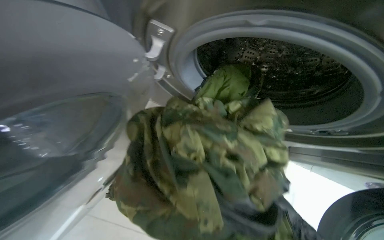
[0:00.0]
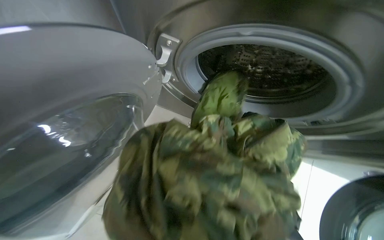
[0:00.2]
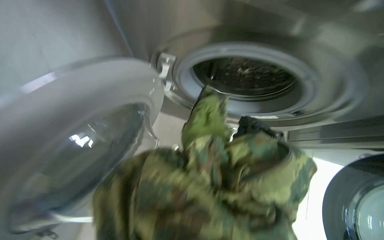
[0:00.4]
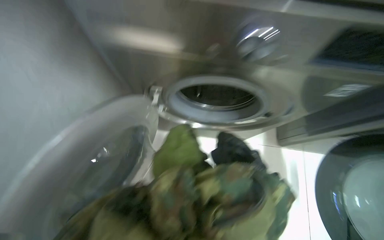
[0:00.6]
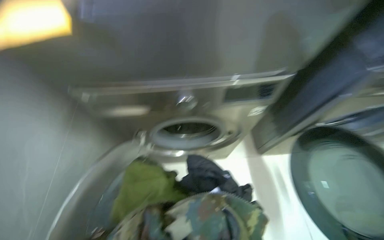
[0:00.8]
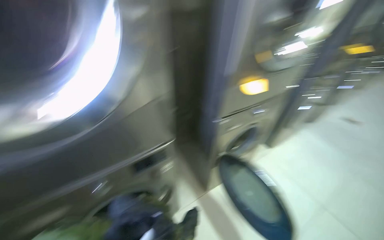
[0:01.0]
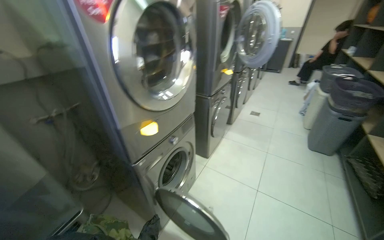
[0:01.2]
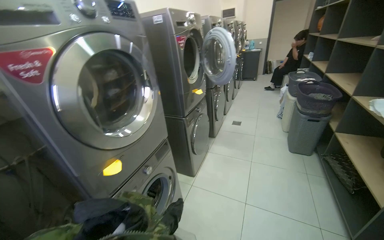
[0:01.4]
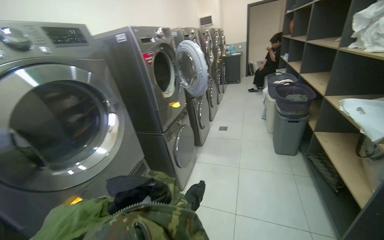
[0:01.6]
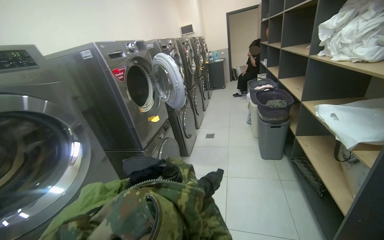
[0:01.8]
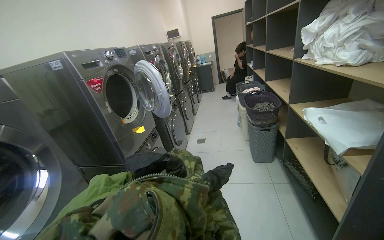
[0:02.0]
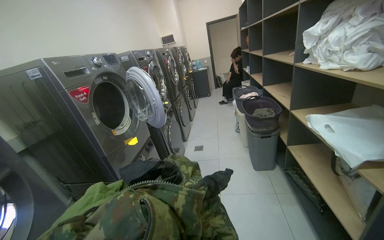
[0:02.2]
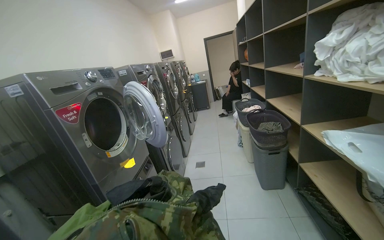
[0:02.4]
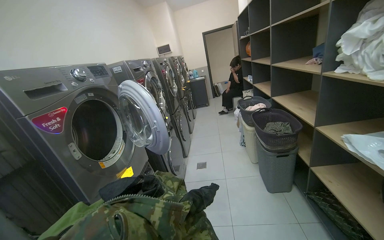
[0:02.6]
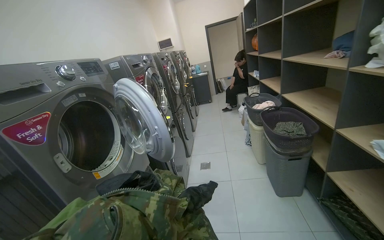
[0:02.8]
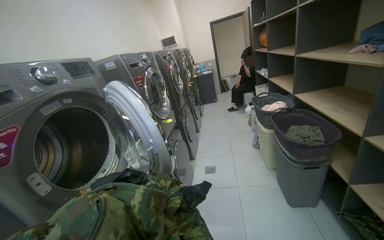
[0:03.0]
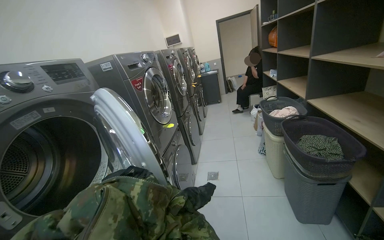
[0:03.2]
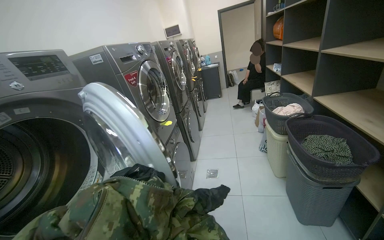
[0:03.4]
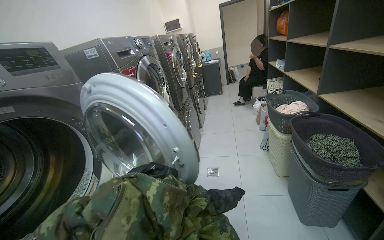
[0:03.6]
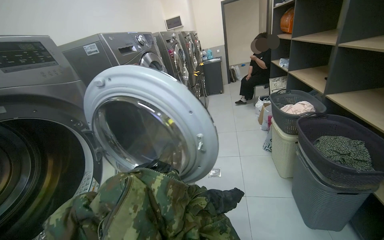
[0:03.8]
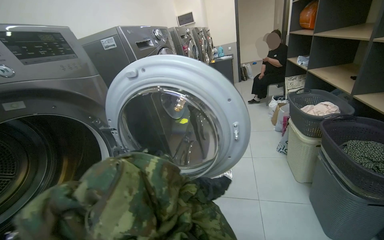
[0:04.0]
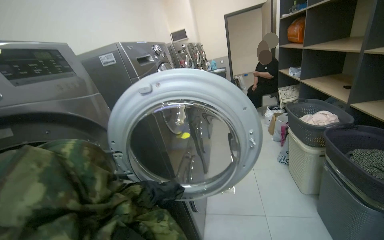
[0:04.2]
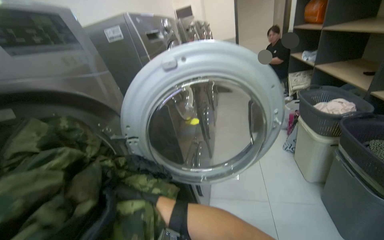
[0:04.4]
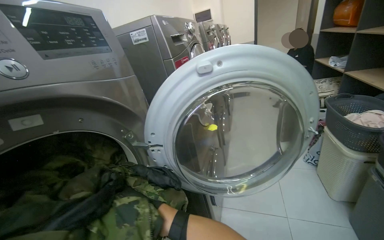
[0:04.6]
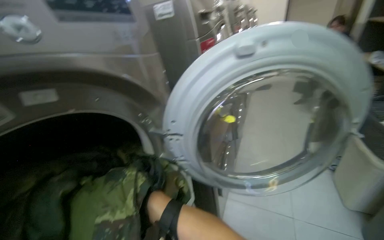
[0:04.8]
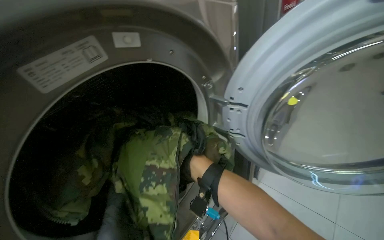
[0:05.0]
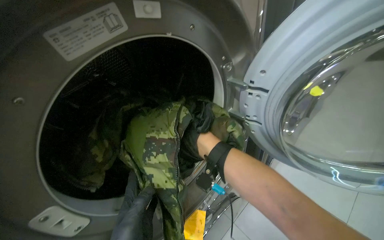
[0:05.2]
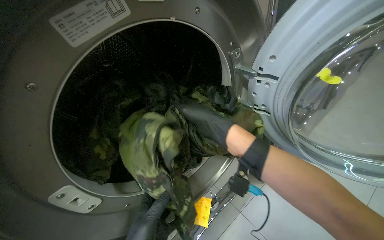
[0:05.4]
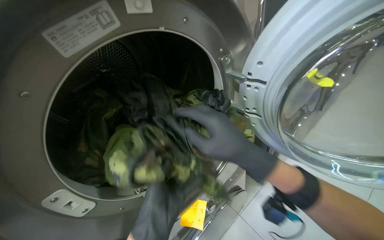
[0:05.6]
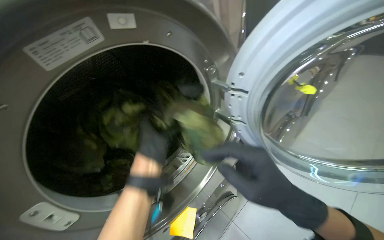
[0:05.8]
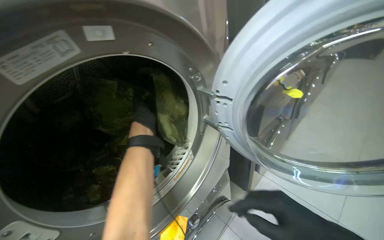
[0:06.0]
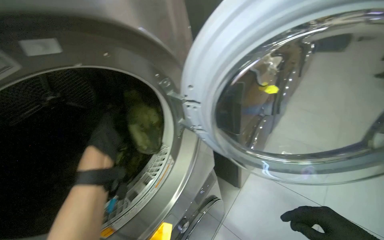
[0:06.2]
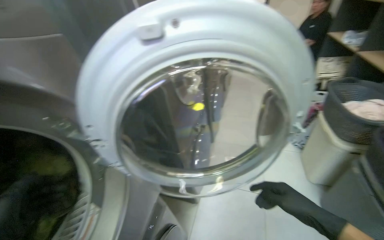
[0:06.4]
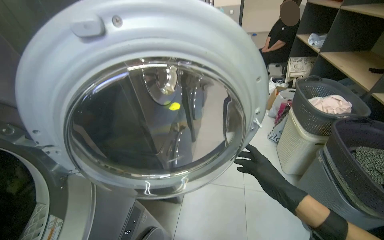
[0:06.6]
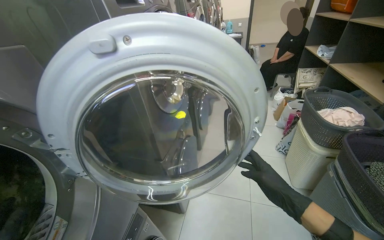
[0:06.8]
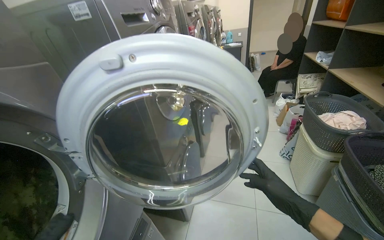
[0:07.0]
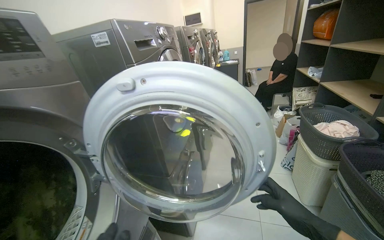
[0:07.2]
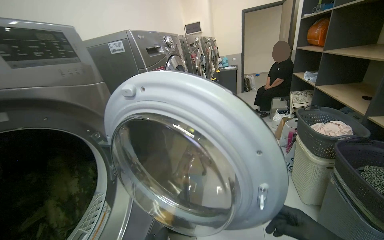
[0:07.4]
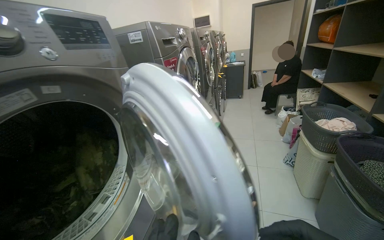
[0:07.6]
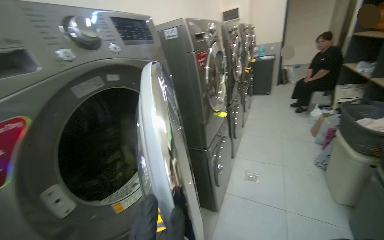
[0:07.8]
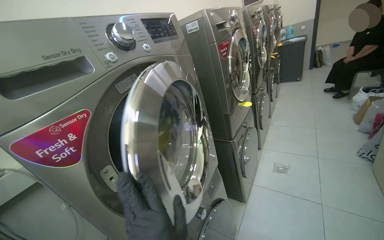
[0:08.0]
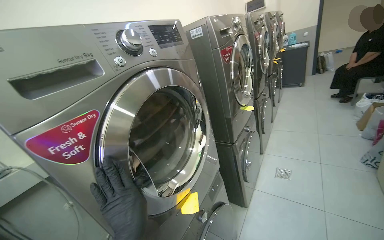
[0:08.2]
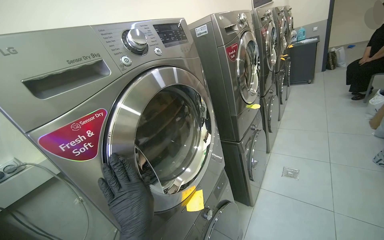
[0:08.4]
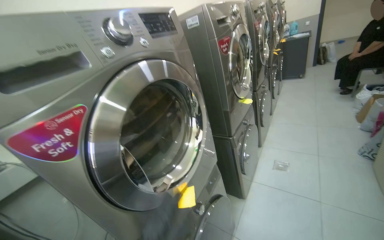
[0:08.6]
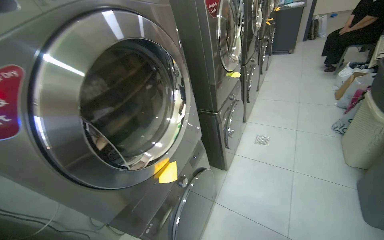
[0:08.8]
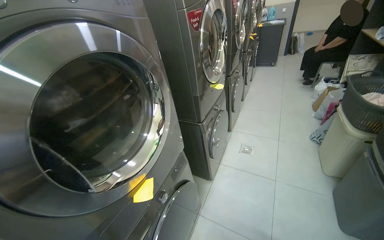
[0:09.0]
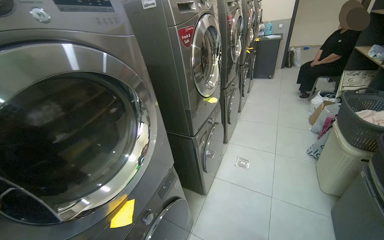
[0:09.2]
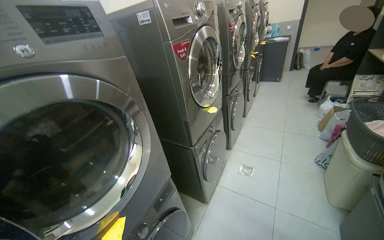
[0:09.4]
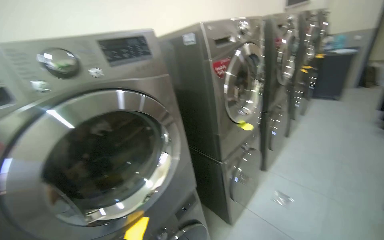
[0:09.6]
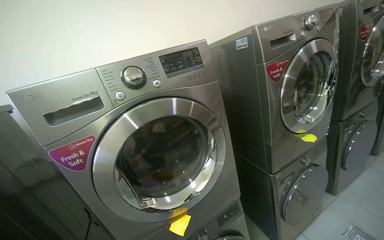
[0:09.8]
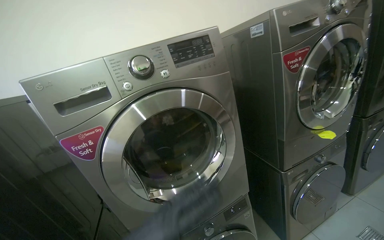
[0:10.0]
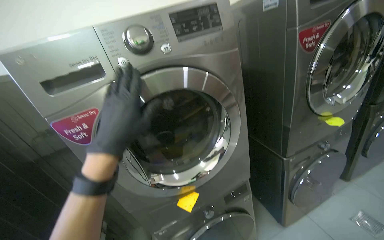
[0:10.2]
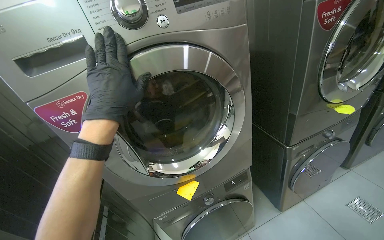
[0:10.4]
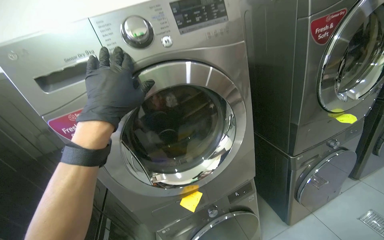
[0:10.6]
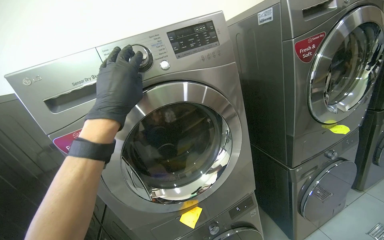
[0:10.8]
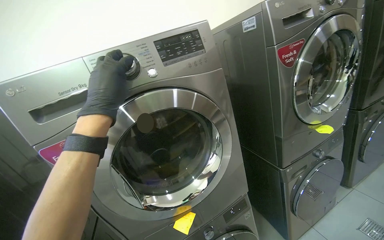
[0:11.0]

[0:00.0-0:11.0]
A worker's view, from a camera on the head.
Job: managing laundry.
The whole recording: Loading laundry into washing machines. The worker loads clothes into washing machines and sets the wash cycle.
0:00.0 to 0:01.6: The camera travels some 90 cm. The wearer looks some 80 degrees further to the right. The view tilts roughly 45 degrees upward.
0:01.6 to 0:03.2: The head travels some 90 cm.
0:03.2 to 0:04.8: The camera is carried roughly 50 cm.
0:04.8 to 0:06.2: The view swings about 15 degrees to the left.
0:06.2 to 0:07.8: The camera pitches upward, by about 20 degrees.
0:09.4 to 0:11.0: The camera sweeps to the left, by roughly 35 degrees.

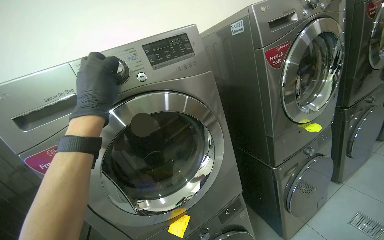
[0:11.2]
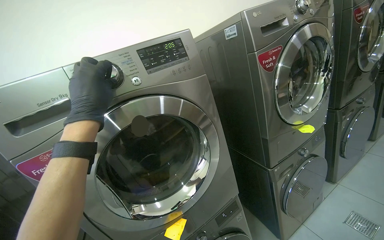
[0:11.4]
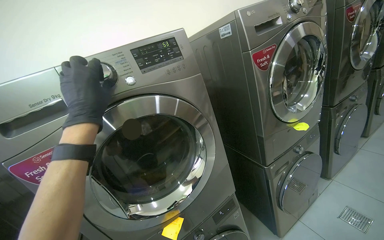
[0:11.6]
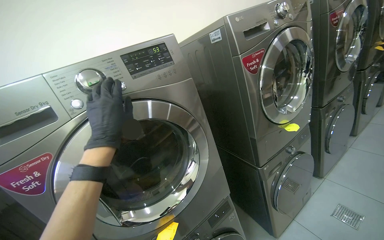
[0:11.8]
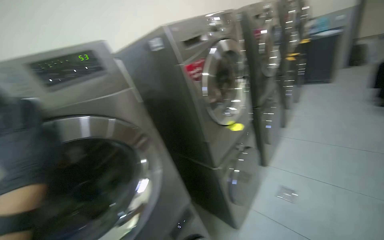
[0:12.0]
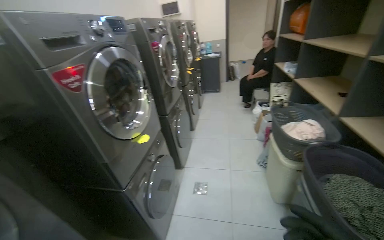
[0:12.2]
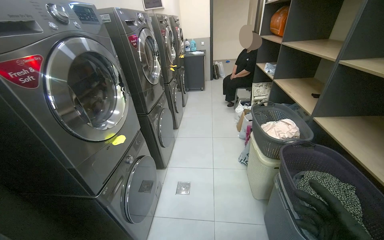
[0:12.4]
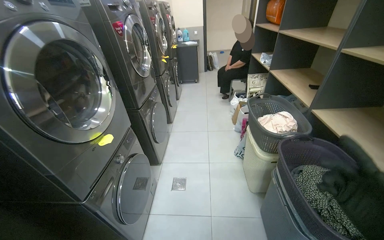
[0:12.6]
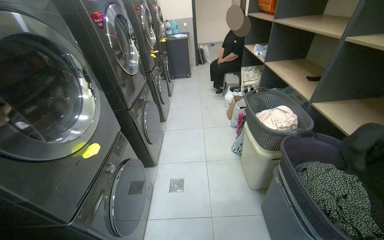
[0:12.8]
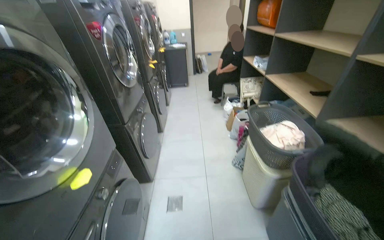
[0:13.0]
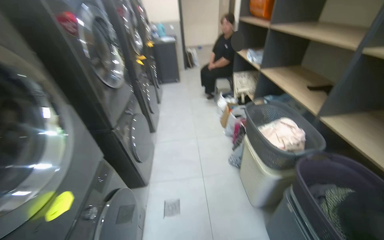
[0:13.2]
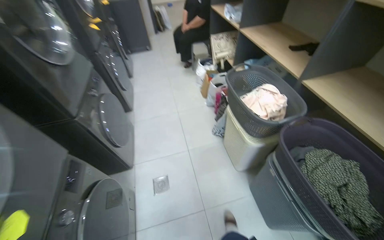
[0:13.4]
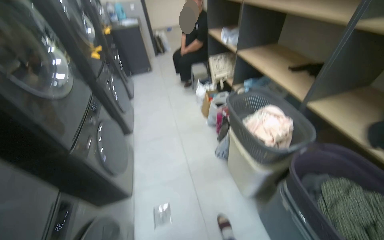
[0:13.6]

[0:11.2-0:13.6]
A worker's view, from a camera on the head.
Job: managing laundry.
The whole recording: Loading laundry into washing machines. The worker loads clothes into washing machines and sets the wash cycle.
0:11.2 to 0:12.4: The head turns to the right by some 60 degrees.
0:12.4 to 0:13.6: The wearer moves roughly 50 cm. The head turns to the right by about 20 degrees.

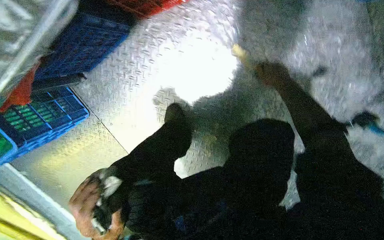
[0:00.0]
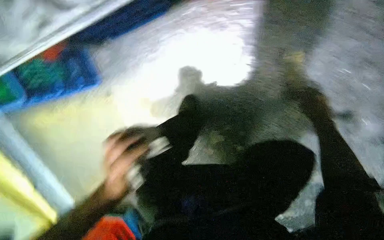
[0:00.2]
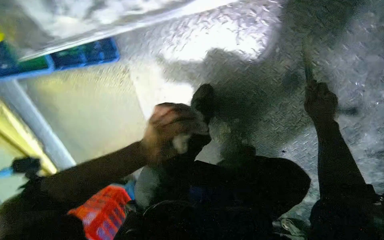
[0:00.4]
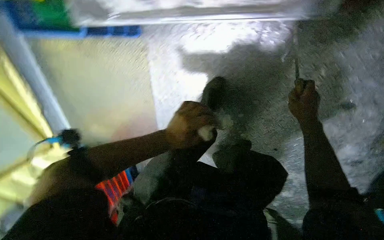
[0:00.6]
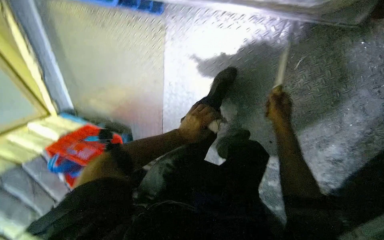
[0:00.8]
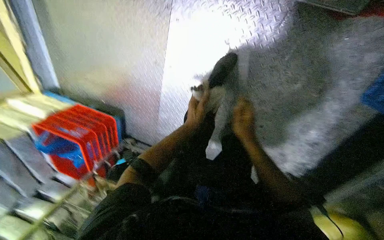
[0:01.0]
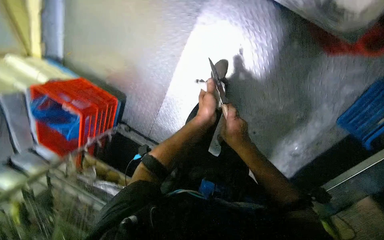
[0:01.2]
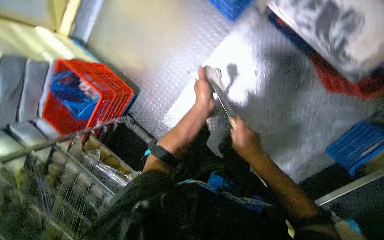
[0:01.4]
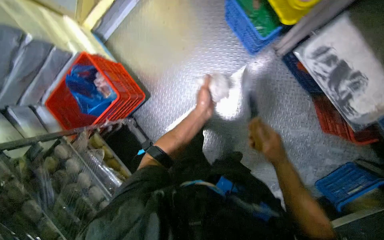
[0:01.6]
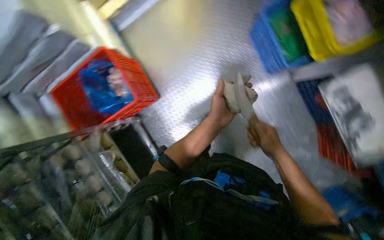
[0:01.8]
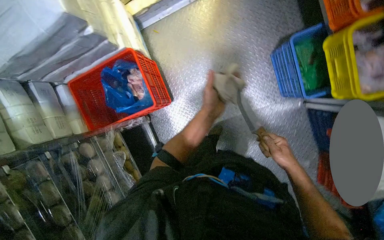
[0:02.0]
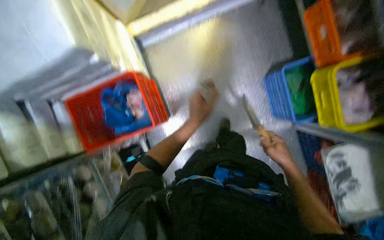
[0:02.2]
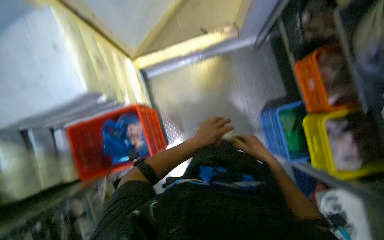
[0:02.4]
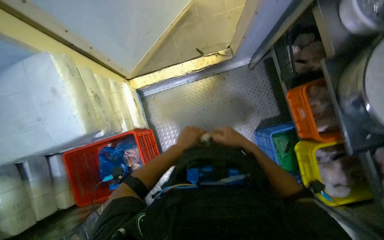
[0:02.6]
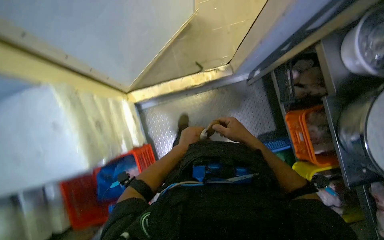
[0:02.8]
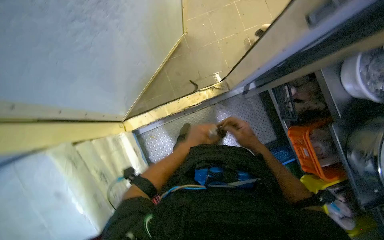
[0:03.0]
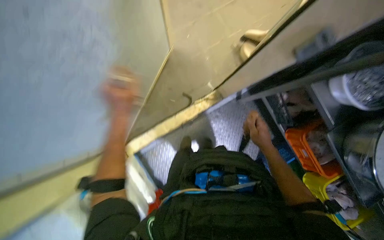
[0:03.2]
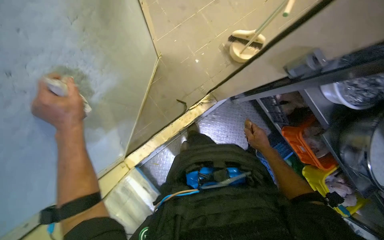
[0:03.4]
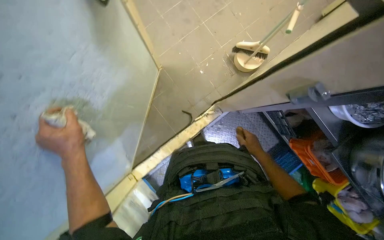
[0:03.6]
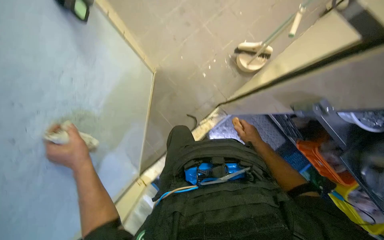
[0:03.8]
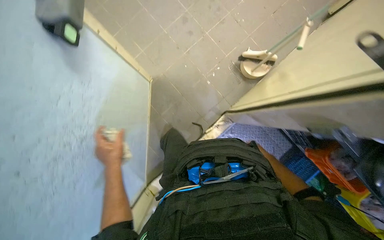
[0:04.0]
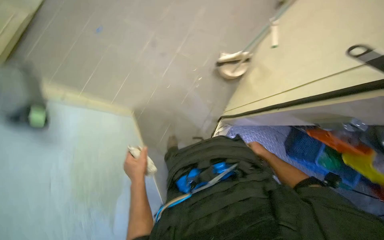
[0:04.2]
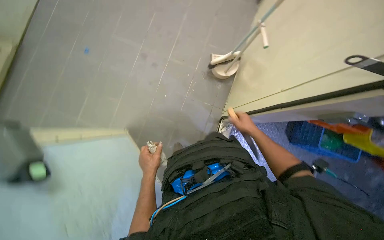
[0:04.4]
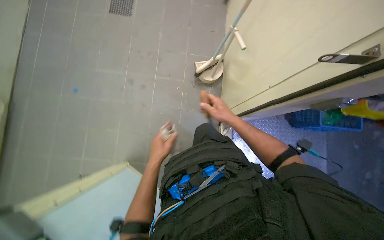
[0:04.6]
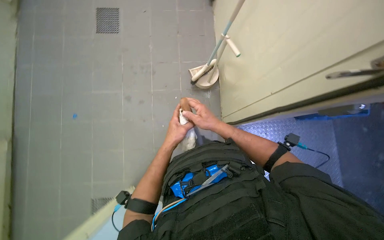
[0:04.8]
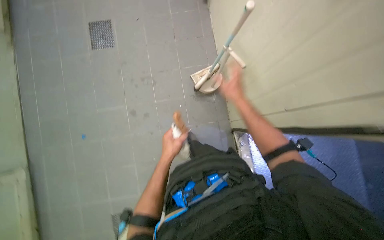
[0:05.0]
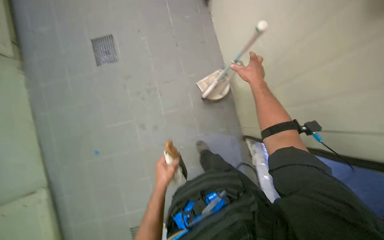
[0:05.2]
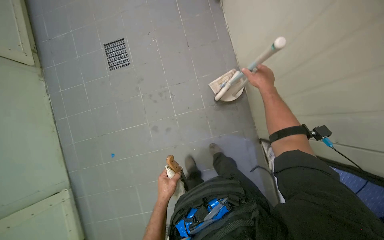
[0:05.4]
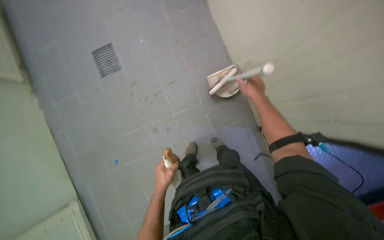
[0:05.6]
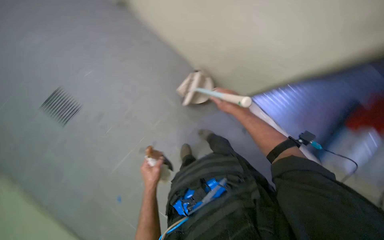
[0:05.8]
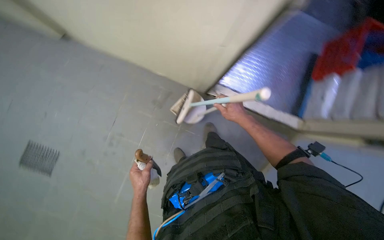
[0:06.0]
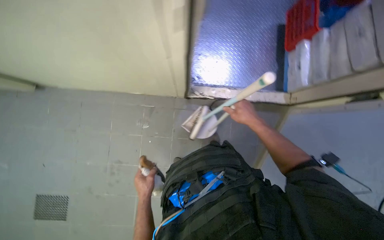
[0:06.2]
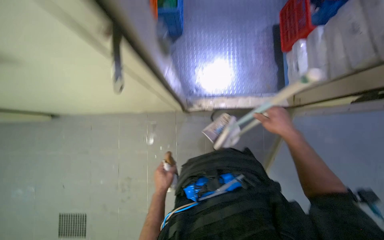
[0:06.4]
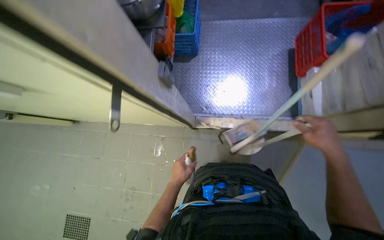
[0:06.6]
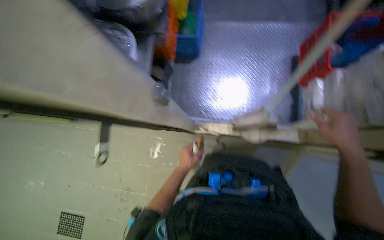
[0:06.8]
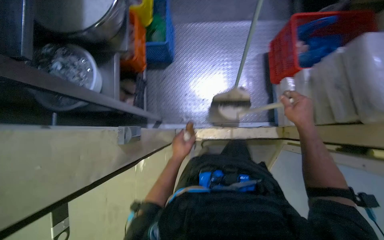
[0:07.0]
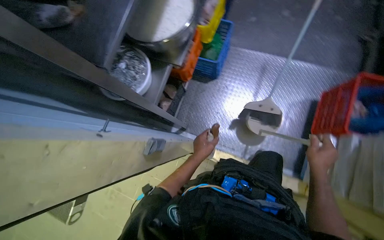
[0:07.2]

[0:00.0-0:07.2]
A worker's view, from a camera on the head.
Job: sweeping floor.
The whole recording: Sweeping floor with broom and dustpan. The worker sweeps the floor using a broom and dustpan.
0:00.0 to 0:01.4: The wearer moves roughly 70 cm. The camera sweeps to the right, by some 25 degrees. The scene rotates clockwise by some 55 degrees.
0:01.4 to 0:02.8: The wearer moves about 1 m. The view pans to the right by approximately 20 degrees. The scene rotates clockwise by some 30 degrees.
0:02.8 to 0:04.4: The wearer moves approximately 70 cm. The scene rotates counterclockwise by roughly 50 degrees.
0:04.4 to 0:05.8: The scene rotates counterclockwise by some 55 degrees.
0:05.8 to 0:07.2: The left hand travels up the picture and to the right by some 50 cm. The right hand goes left and right, some 25 cm each way, reversing 2 times.
